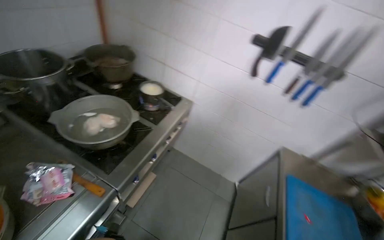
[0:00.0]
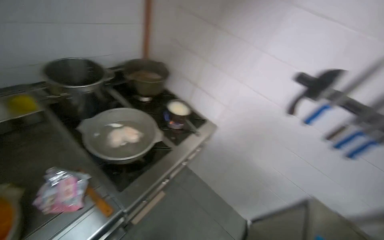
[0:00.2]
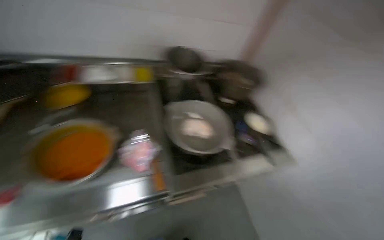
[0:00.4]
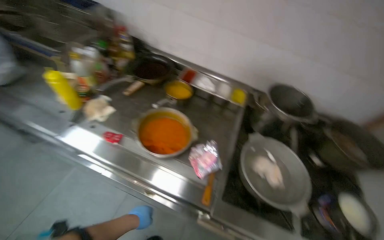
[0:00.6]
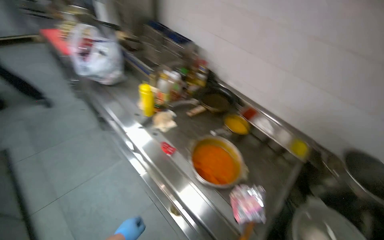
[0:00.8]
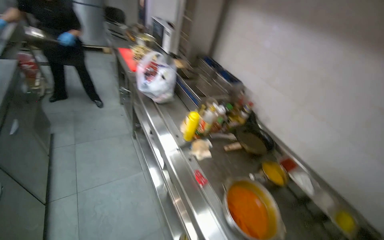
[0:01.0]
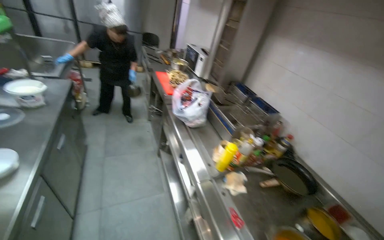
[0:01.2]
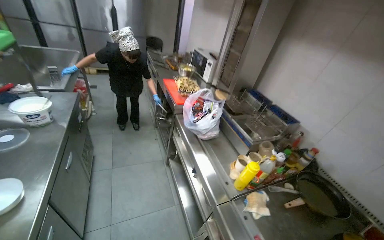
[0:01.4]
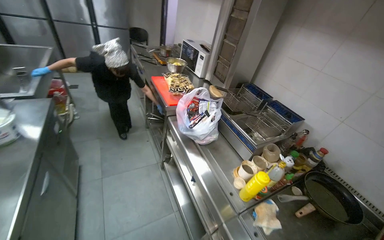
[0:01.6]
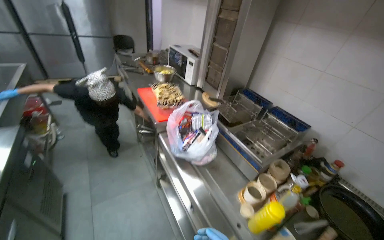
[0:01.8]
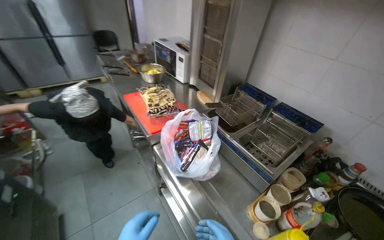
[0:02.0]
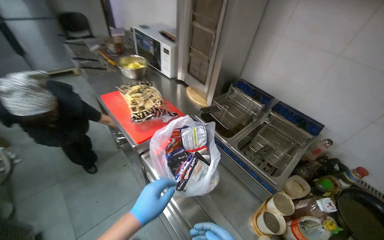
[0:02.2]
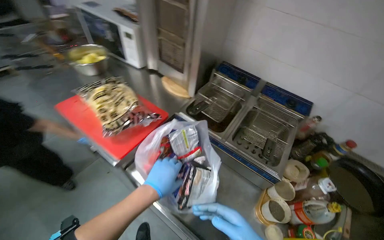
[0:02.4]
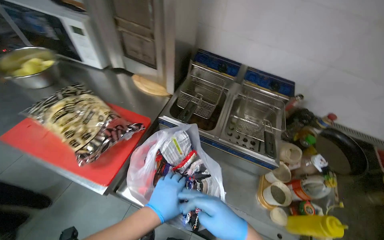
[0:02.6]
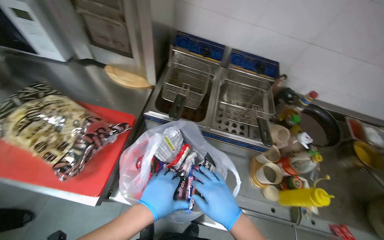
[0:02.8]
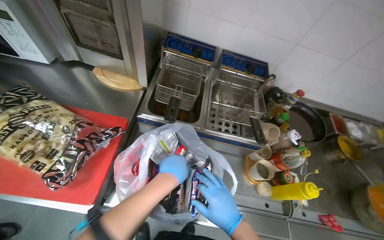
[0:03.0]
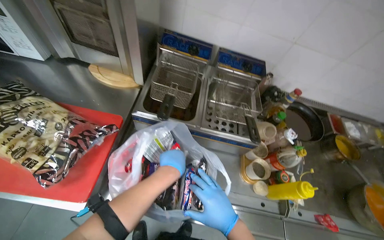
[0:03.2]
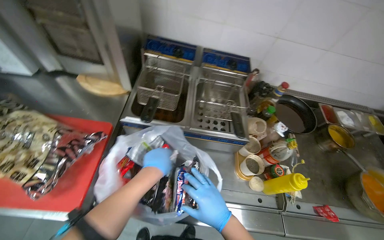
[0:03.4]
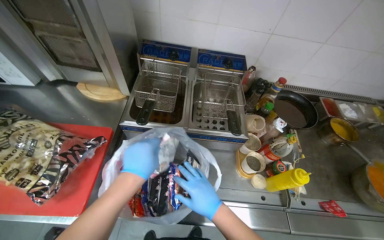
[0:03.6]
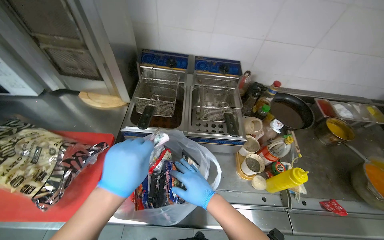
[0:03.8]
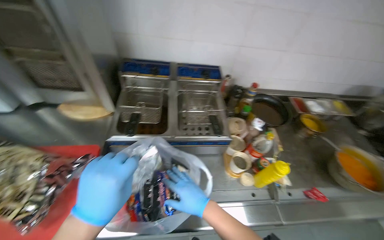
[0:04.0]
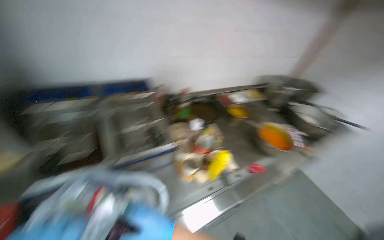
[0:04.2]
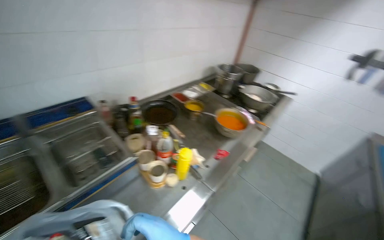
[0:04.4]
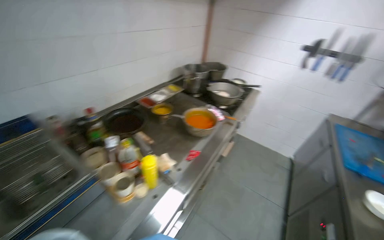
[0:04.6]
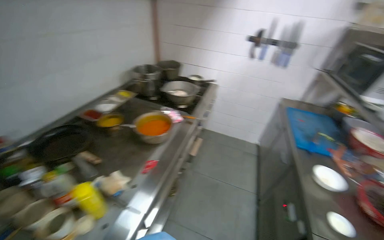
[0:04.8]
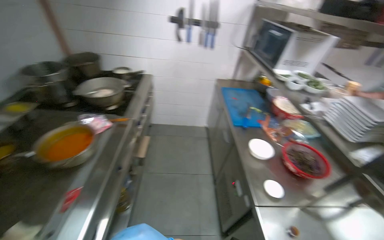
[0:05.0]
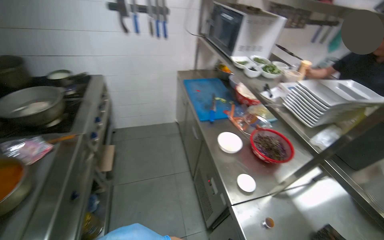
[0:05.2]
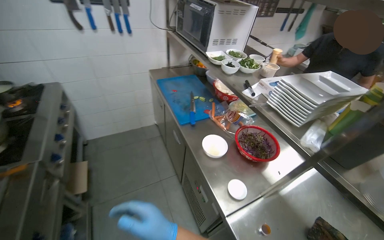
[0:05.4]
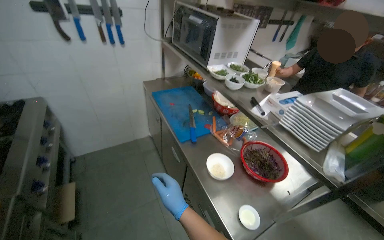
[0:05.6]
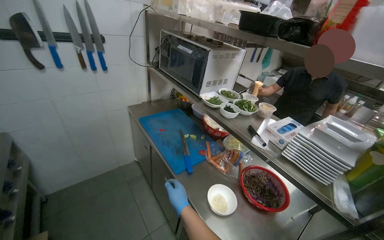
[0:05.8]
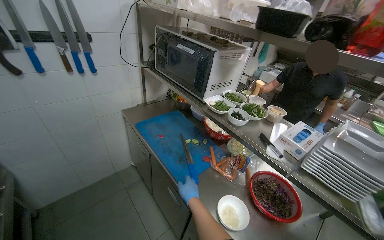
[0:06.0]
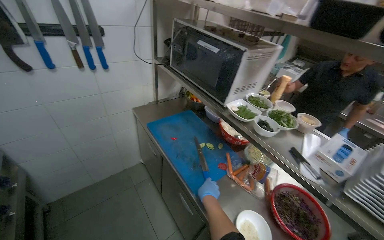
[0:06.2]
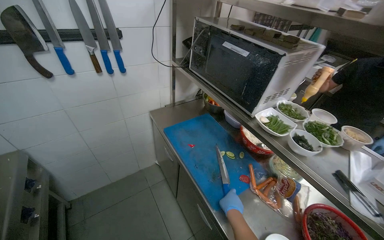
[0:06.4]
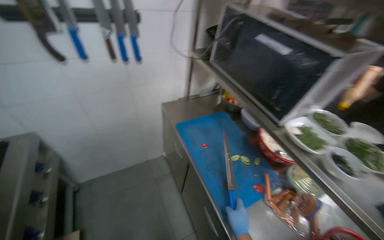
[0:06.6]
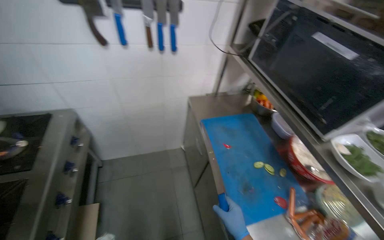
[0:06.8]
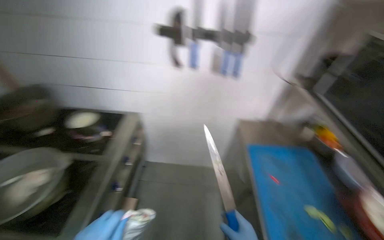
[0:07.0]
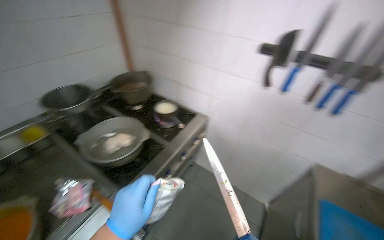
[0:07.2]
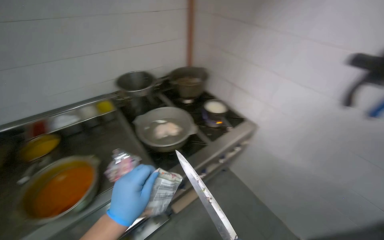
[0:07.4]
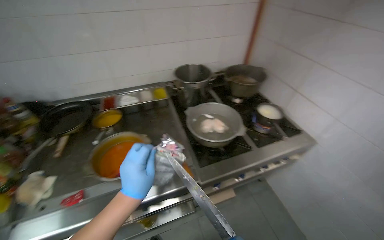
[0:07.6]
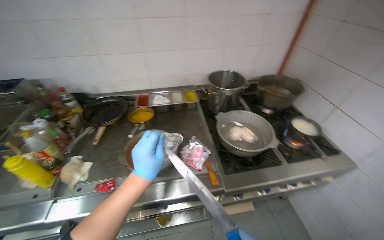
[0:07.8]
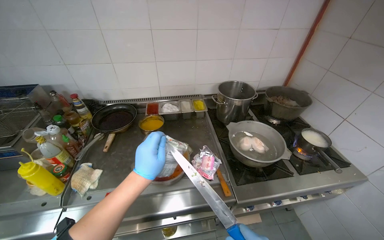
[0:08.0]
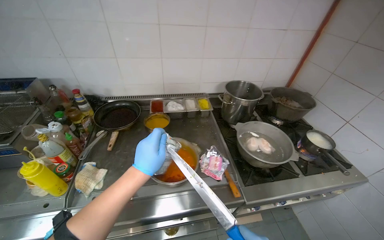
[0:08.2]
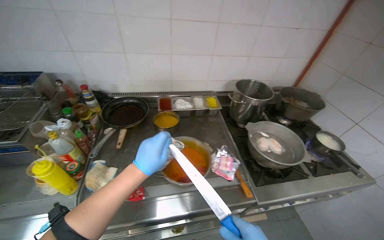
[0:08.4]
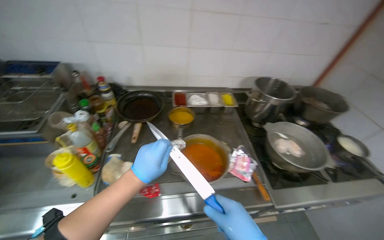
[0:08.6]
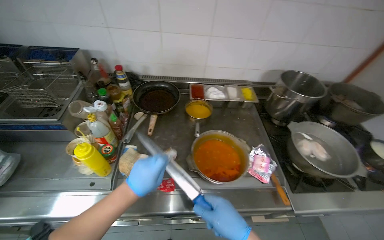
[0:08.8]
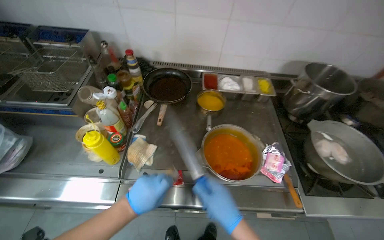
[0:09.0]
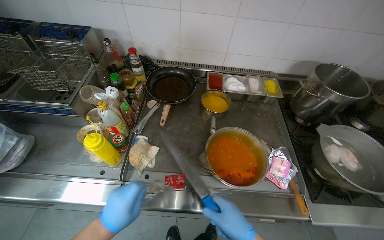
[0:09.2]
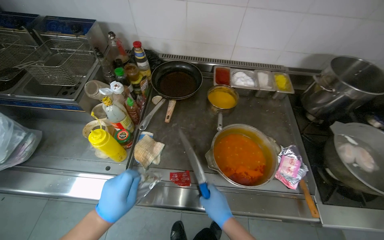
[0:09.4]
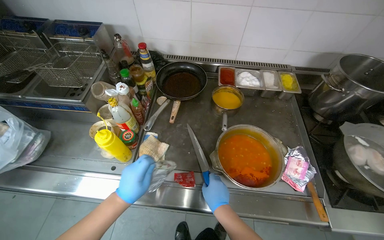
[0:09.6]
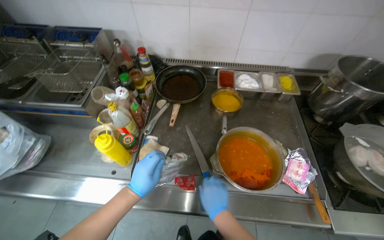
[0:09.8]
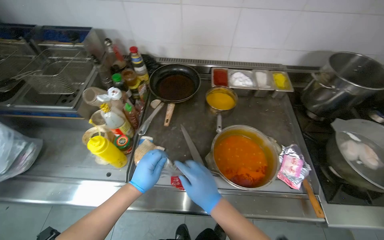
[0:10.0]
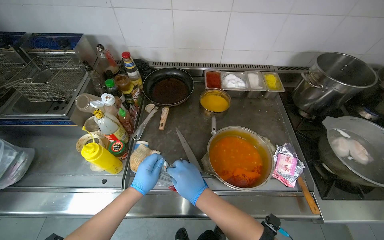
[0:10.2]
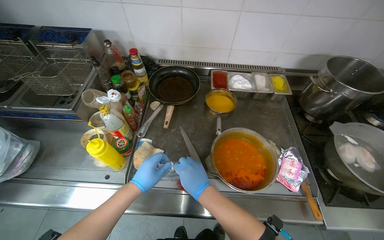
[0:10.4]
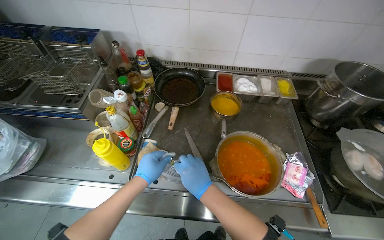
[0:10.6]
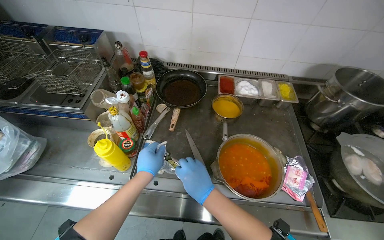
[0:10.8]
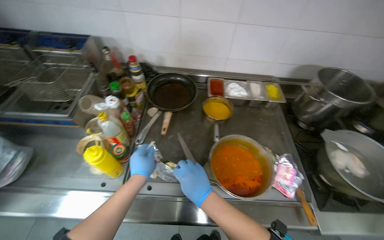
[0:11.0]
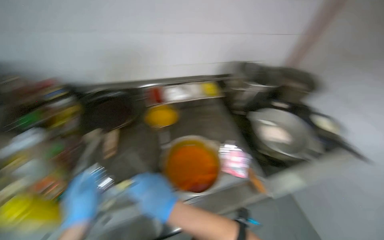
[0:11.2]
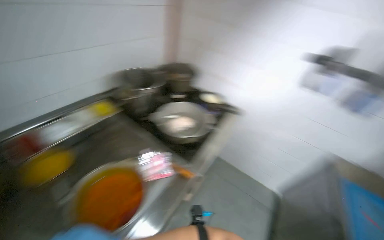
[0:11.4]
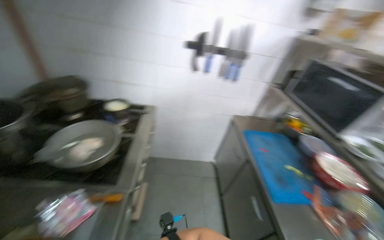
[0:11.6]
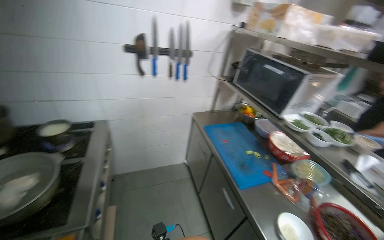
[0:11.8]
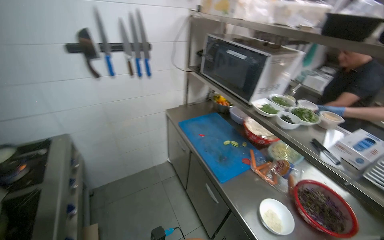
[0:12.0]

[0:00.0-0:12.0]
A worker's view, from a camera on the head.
Job: preparing food.
The whole recording: Adding noodles to boiling water. The worker opens the noodles and adds them into the boiling water.
0:00.0 to 0:01.6: The camera is carried approximately 70 cm. The wearer's head swings approximately 120 degrees to the left. The camera pitches upward, by roughly 40 degrees.
0:01.6 to 0:03.0: The camera travels some 80 cm. The head turns to the right by some 55 degrees. The camera pitches downward, by about 25 degrees.
0:03.0 to 0:04.4: The head turns to the right by about 55 degrees.
0:04.4 to 0:06.0: The wearer moves about 1 m. The wearer looks about 80 degrees further to the right.
0:06.0 to 0:07.6: The head rotates some 110 degrees to the left.
0:07.6 to 0:09.0: The camera is carried to the left, about 50 cm. The wearer's head swings roughly 20 degrees to the left.
0:10.4 to 0:12.0: The camera travels approximately 50 cm. The head turns to the right by some 120 degrees.

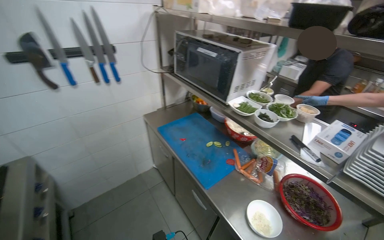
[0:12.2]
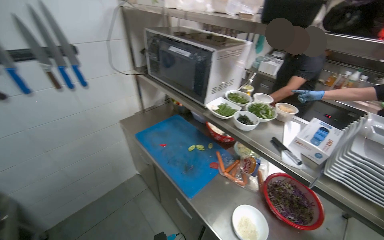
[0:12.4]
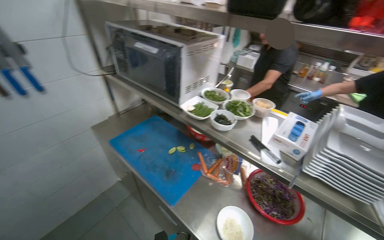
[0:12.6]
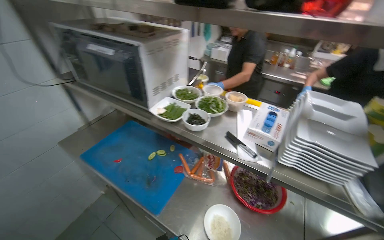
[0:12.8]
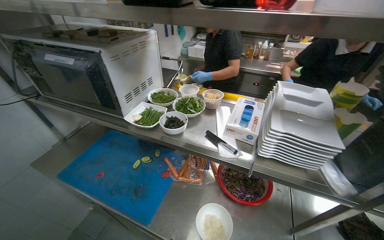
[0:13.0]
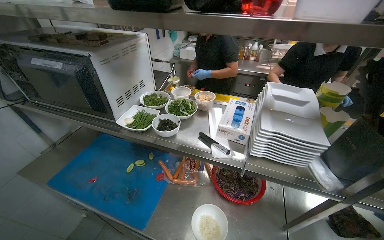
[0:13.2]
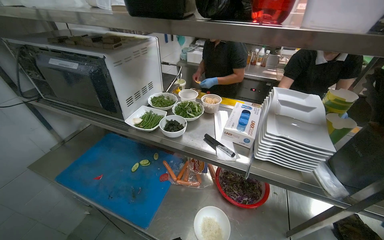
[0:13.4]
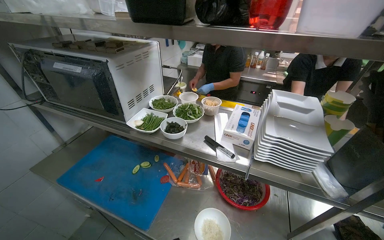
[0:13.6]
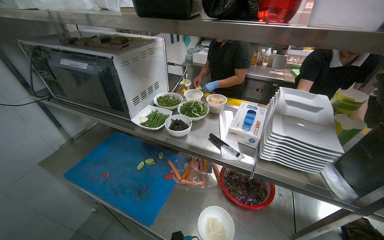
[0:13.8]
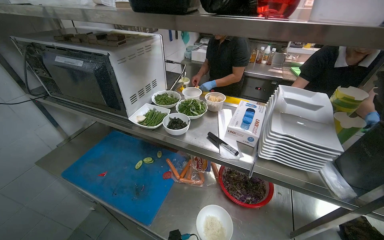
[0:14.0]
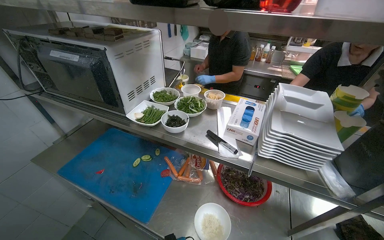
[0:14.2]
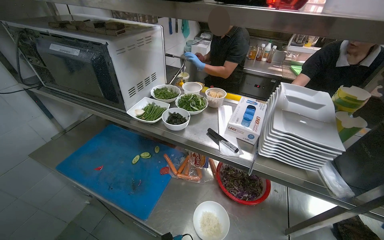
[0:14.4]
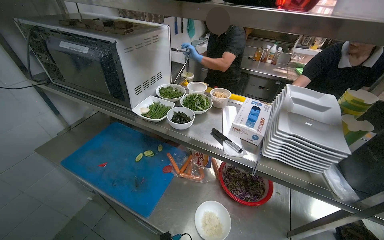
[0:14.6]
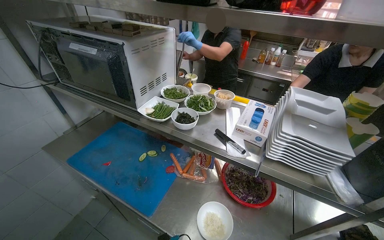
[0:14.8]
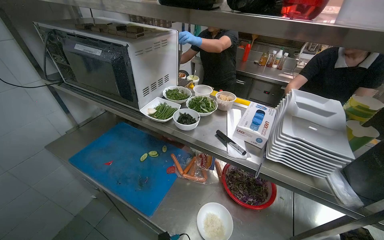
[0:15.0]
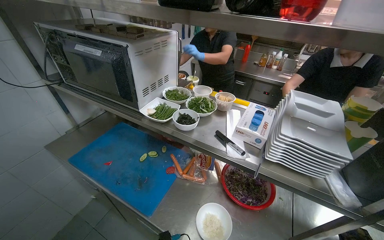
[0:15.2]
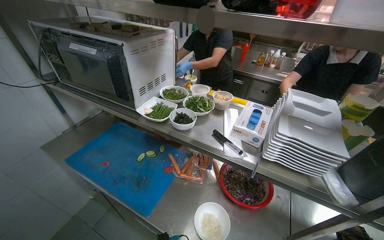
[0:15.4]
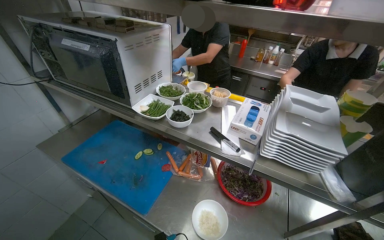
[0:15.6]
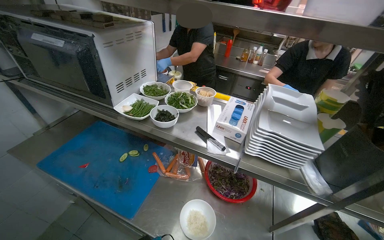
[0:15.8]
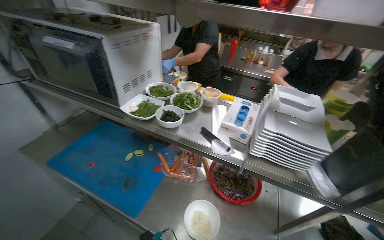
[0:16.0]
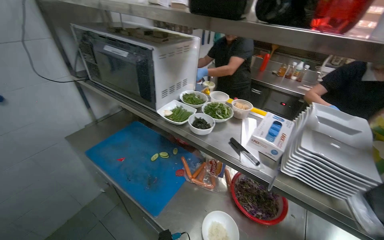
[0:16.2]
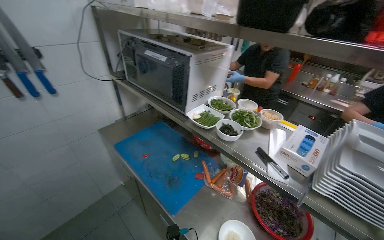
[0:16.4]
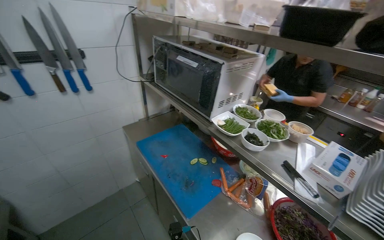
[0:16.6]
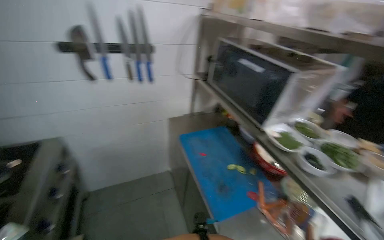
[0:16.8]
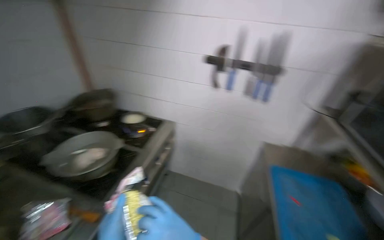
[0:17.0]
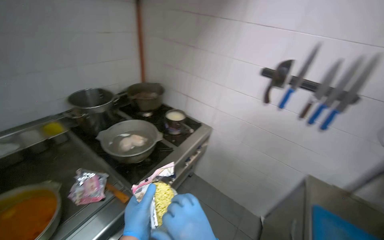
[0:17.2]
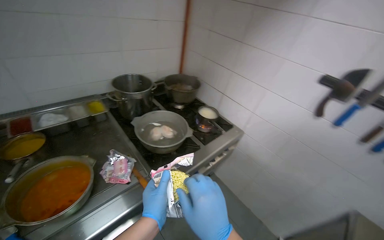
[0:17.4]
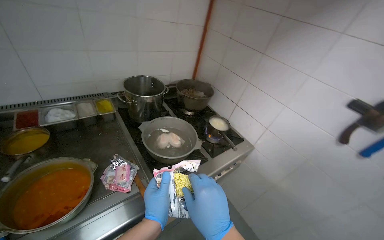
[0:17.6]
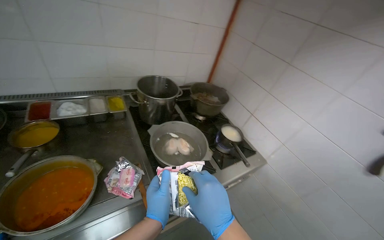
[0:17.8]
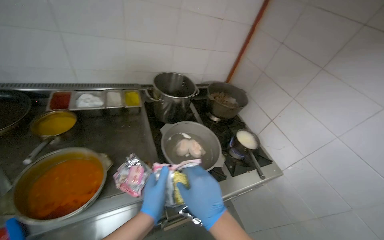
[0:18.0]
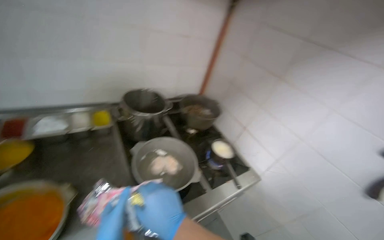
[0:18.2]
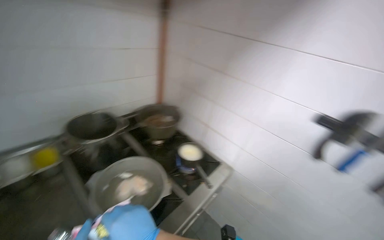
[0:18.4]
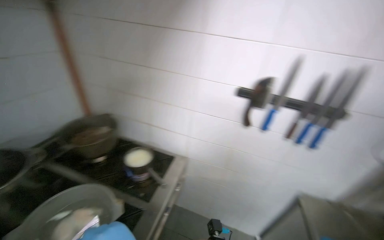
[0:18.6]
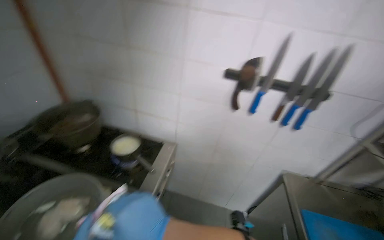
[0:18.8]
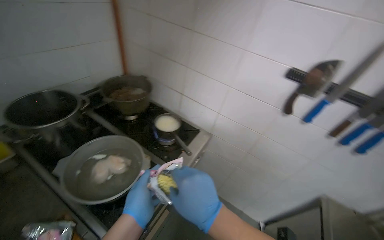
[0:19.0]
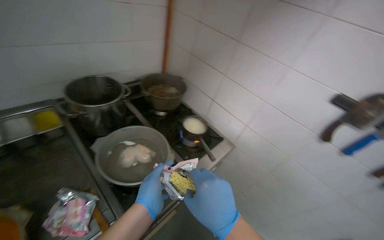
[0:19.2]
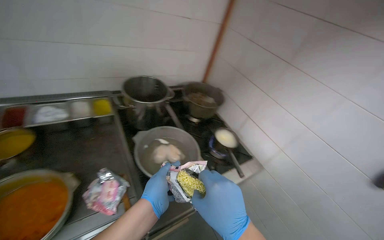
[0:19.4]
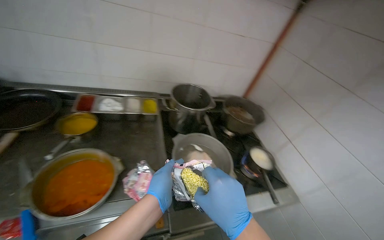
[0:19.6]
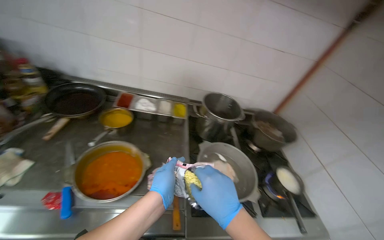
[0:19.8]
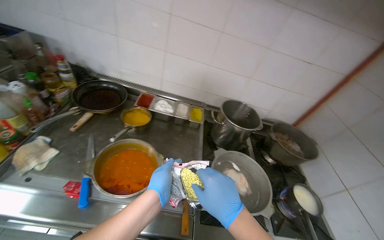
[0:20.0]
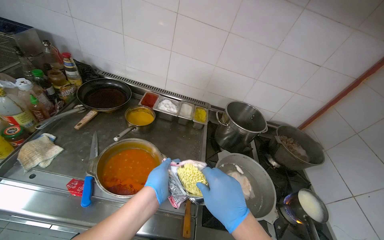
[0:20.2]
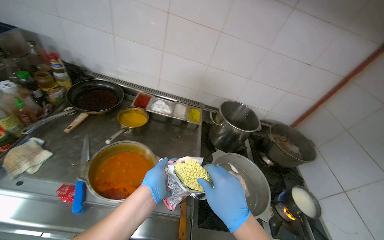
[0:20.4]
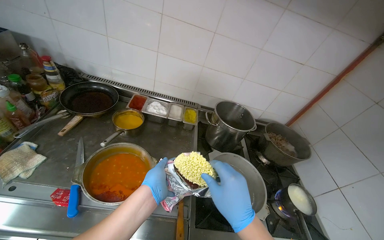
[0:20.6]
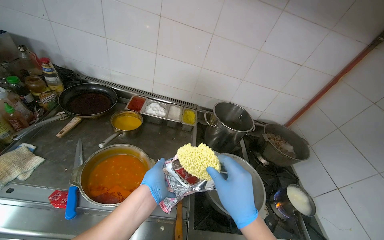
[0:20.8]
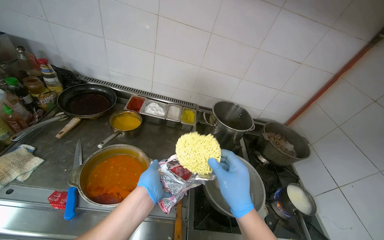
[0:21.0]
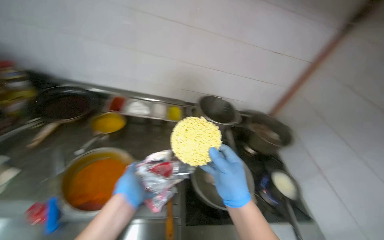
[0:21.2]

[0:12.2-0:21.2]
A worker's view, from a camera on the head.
Job: preparing food.
The whole recording: Adding noodles to boiling water. The worker opens the noodles and adds them into the boiling water.
0:12.2 to 0:13.8: The head rotates roughly 30 degrees to the right.
0:15.2 to 0:16.6: The head rotates about 25 degrees to the left.
0:16.6 to 0:18.2: The camera is carried some 50 cm. The wearer looks about 100 degrees further to the left.
0:18.2 to 0:19.8: The head turns to the left by roughly 25 degrees.
